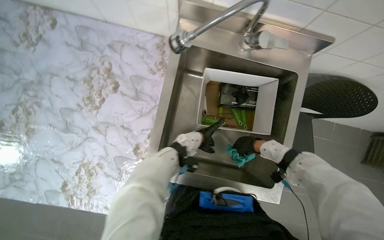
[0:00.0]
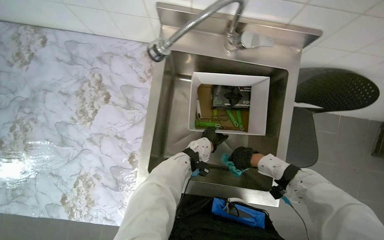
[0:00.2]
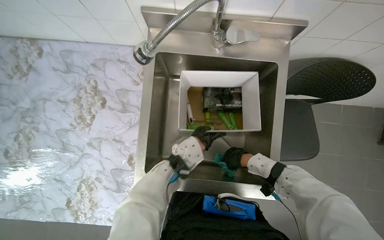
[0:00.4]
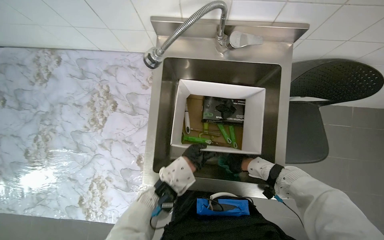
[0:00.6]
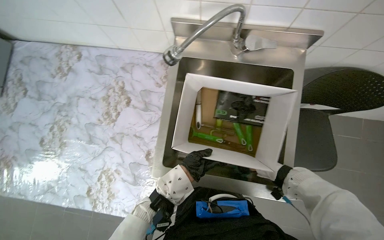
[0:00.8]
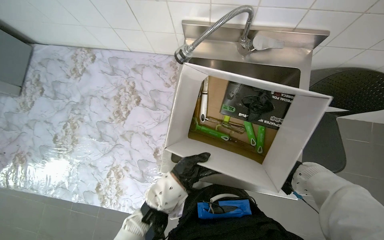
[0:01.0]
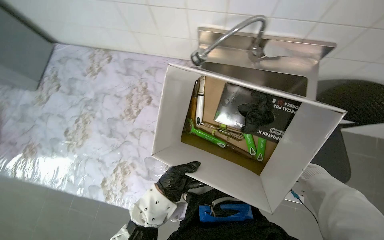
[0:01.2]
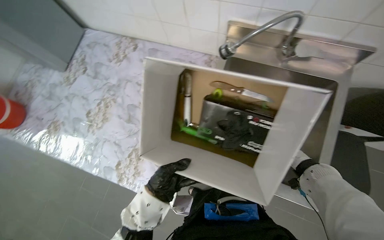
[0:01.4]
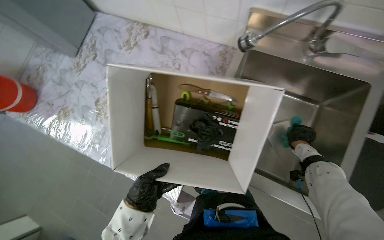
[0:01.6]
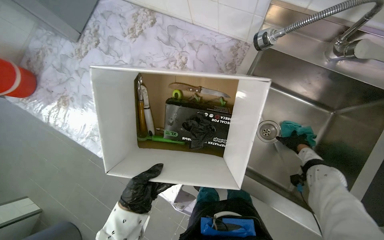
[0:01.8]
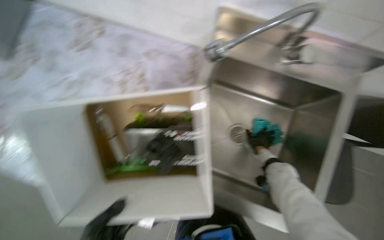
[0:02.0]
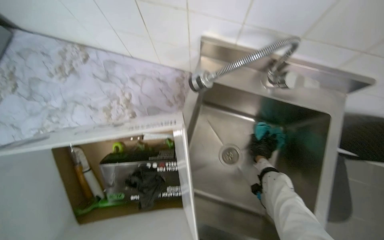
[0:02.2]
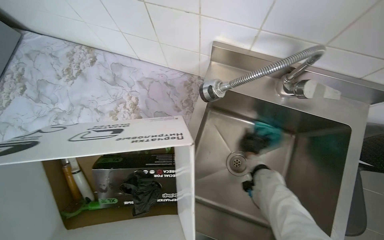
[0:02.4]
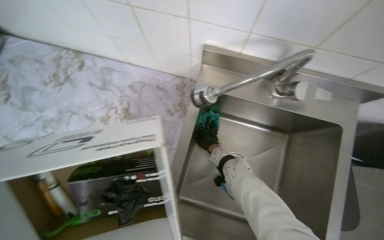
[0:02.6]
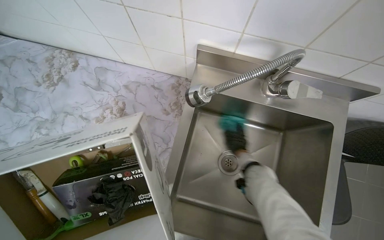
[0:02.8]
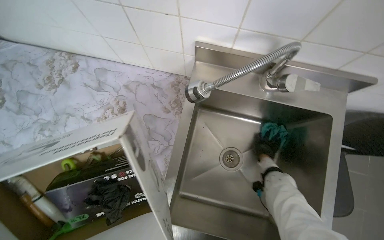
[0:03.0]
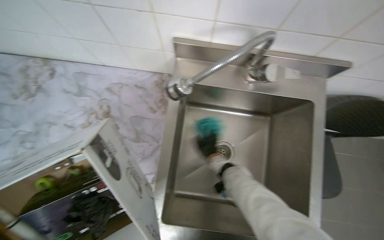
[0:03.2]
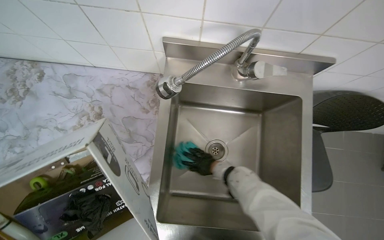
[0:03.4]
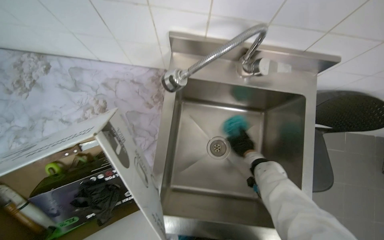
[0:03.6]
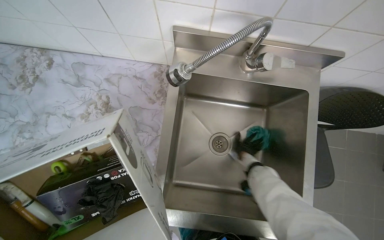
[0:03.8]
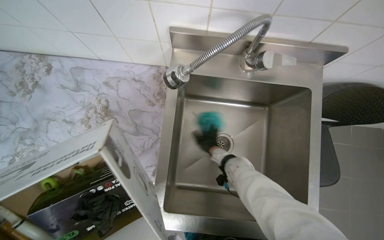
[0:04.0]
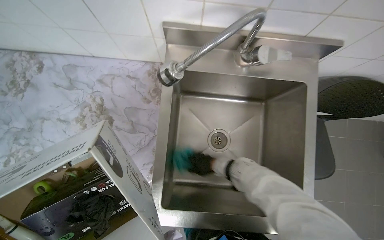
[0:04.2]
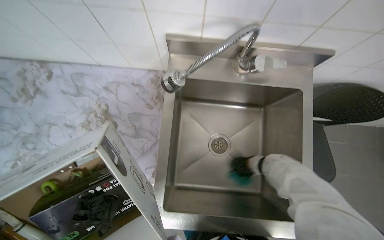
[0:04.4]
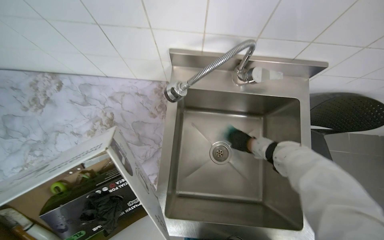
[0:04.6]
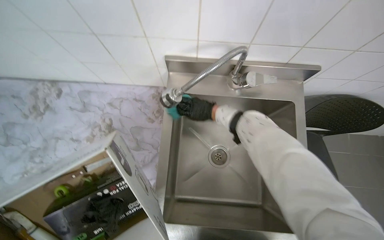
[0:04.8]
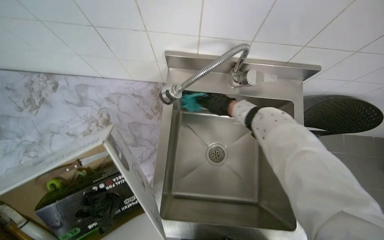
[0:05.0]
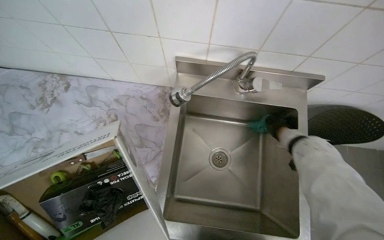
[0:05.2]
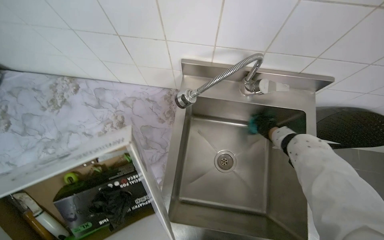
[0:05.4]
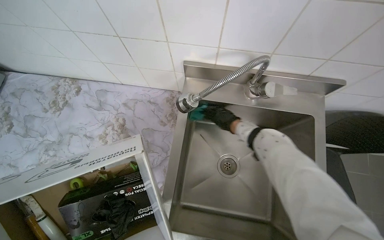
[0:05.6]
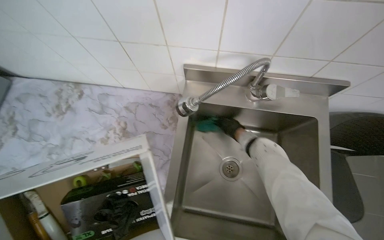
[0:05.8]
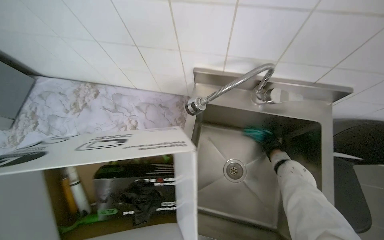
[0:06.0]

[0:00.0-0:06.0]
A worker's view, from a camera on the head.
Job: wiping surfaces.
The whole recording: Cleaning kitchen counter and sink. The worker cleans the kitchen counter and sink using a cloth and bucket of water.
0:00.0 to 0:01.6: The wearer's head swings some 20 degrees to the left. The left hand shifts about 50 cm to the left, down the picture and nearer to the camera.
0:01.6 to 0:03.0: The right hand goes approximately 15 cm farther from the camera.
0:04.4 to 0:06.0: The right hand swings left and right, about 25 cm each way, with 3 reversals.

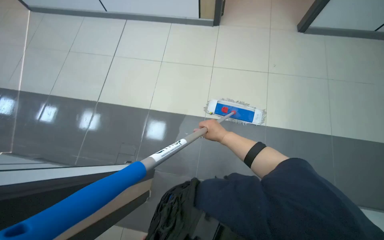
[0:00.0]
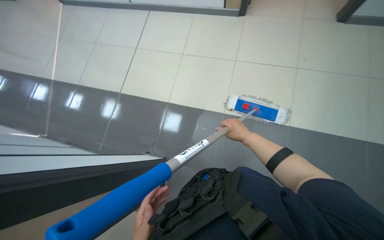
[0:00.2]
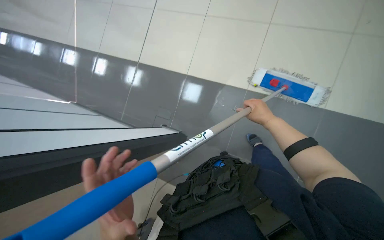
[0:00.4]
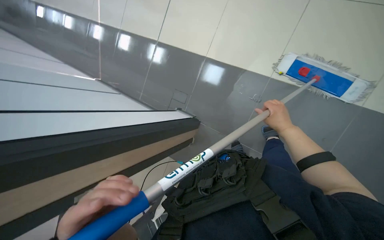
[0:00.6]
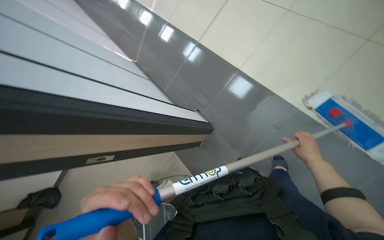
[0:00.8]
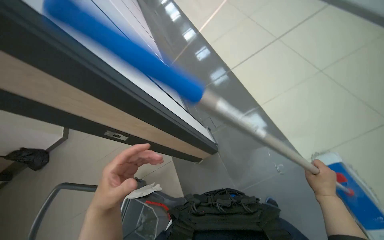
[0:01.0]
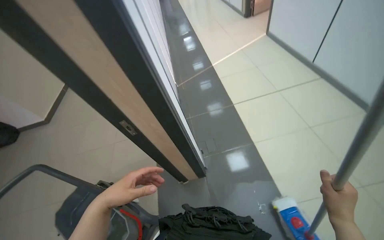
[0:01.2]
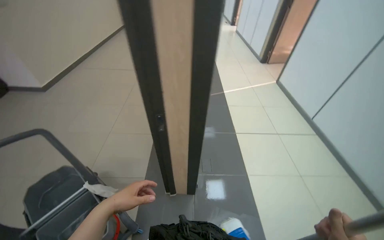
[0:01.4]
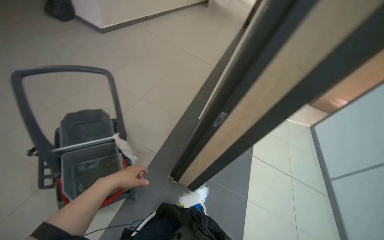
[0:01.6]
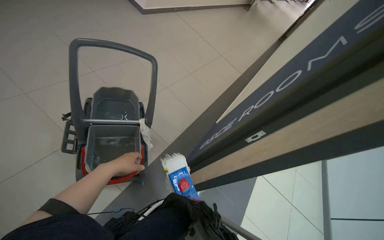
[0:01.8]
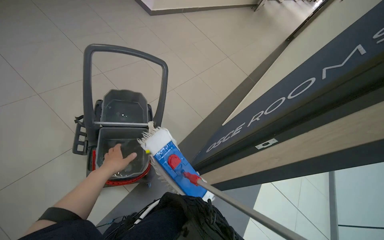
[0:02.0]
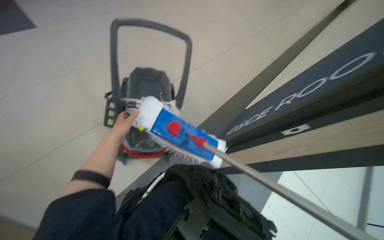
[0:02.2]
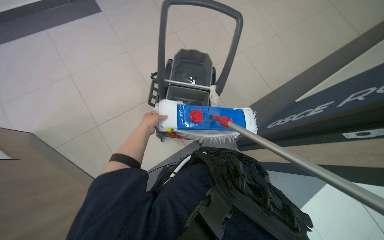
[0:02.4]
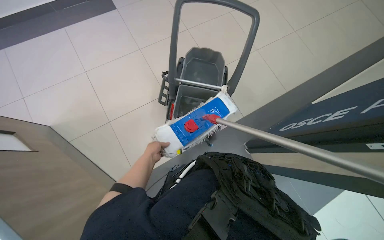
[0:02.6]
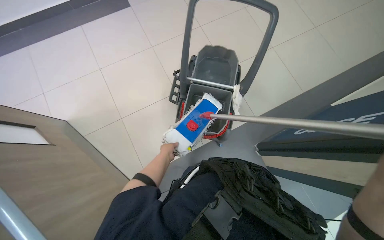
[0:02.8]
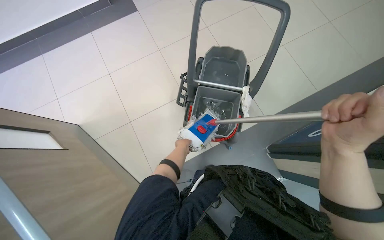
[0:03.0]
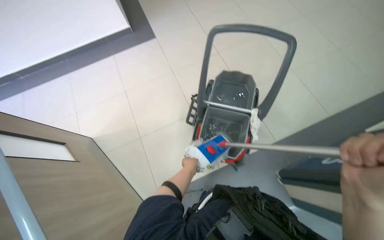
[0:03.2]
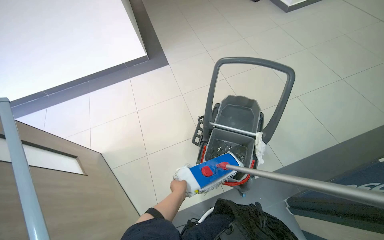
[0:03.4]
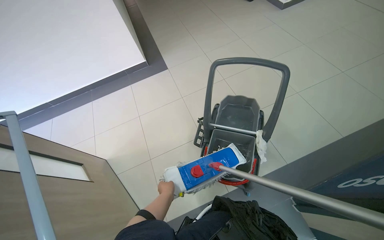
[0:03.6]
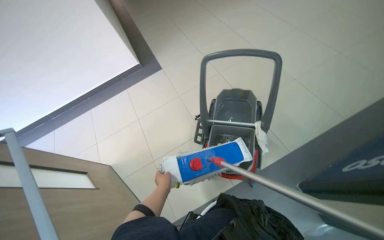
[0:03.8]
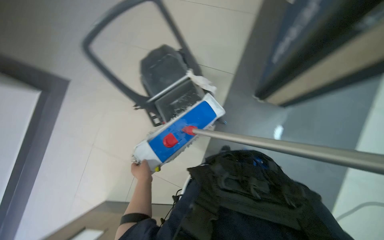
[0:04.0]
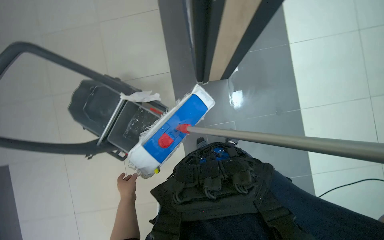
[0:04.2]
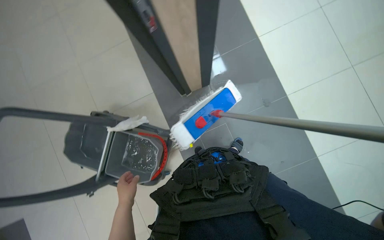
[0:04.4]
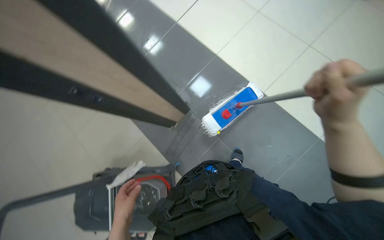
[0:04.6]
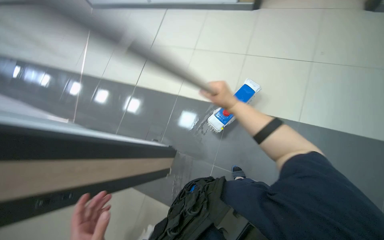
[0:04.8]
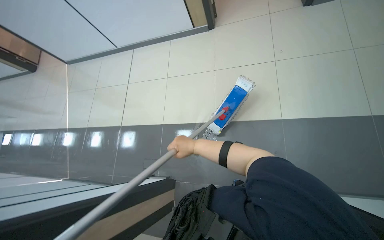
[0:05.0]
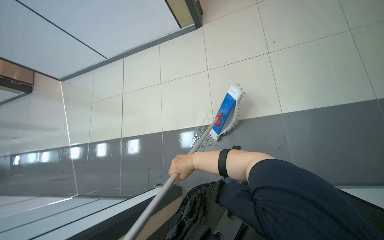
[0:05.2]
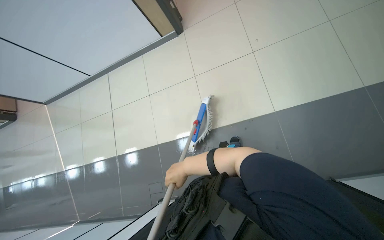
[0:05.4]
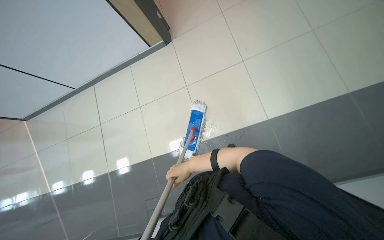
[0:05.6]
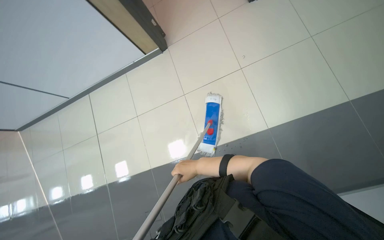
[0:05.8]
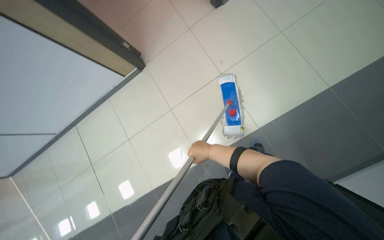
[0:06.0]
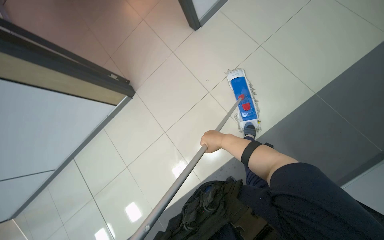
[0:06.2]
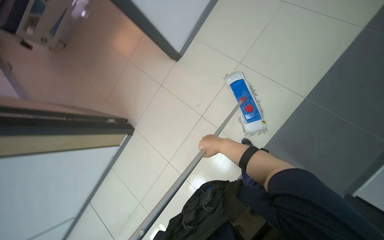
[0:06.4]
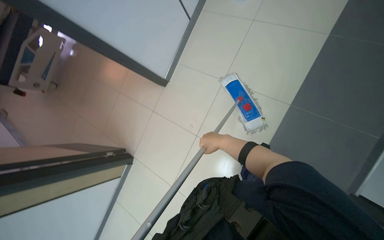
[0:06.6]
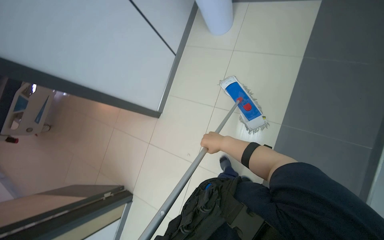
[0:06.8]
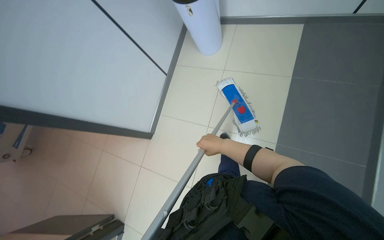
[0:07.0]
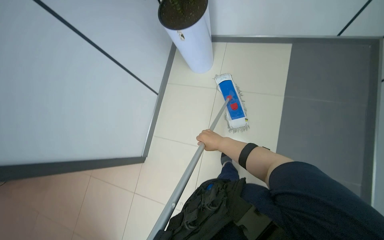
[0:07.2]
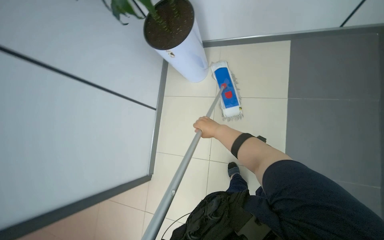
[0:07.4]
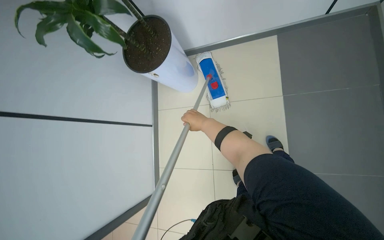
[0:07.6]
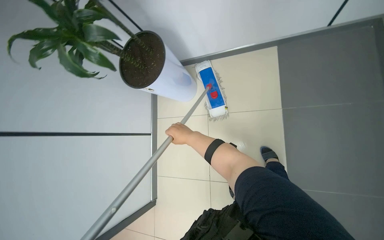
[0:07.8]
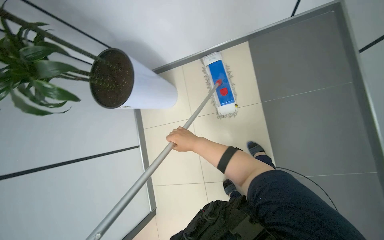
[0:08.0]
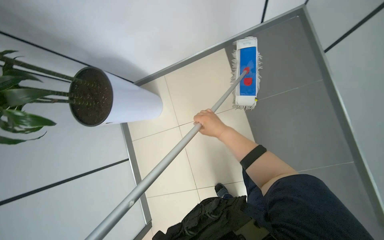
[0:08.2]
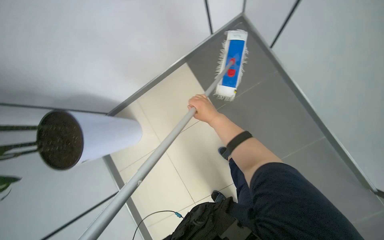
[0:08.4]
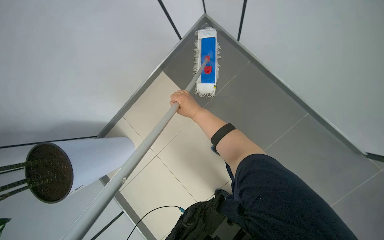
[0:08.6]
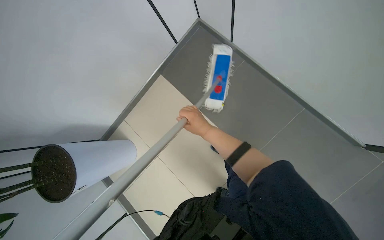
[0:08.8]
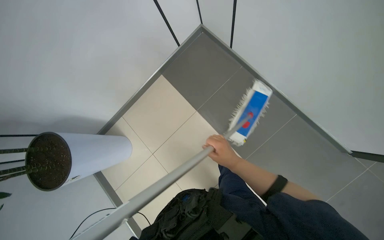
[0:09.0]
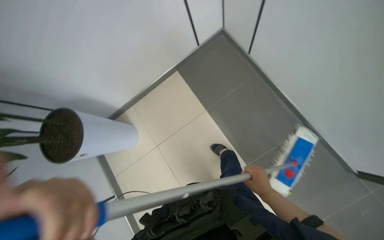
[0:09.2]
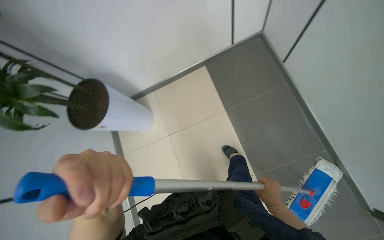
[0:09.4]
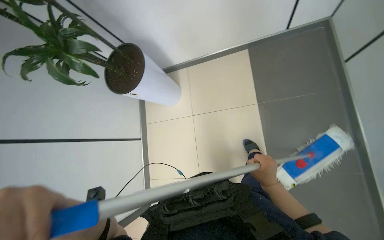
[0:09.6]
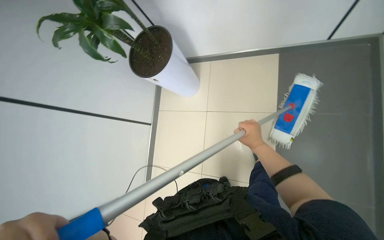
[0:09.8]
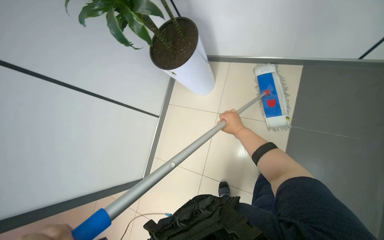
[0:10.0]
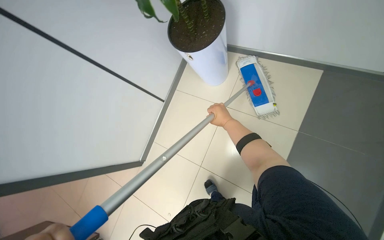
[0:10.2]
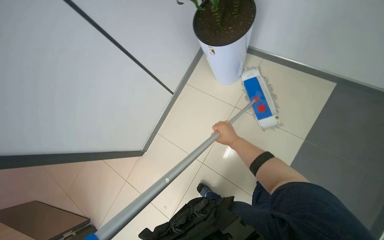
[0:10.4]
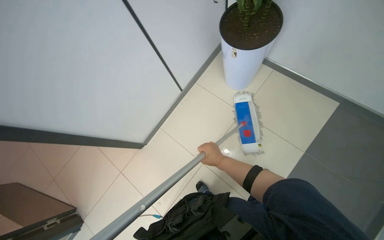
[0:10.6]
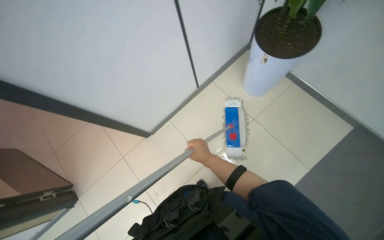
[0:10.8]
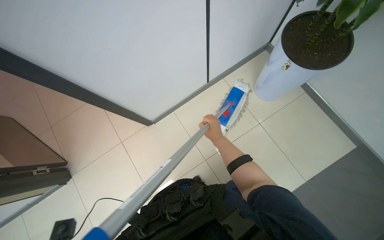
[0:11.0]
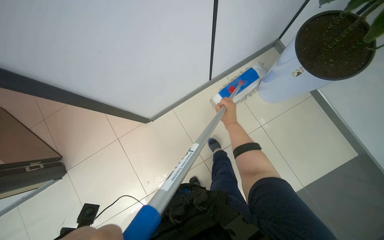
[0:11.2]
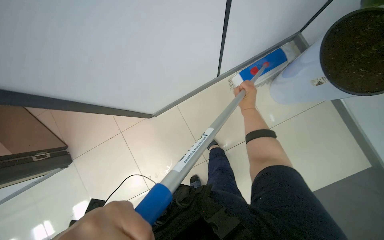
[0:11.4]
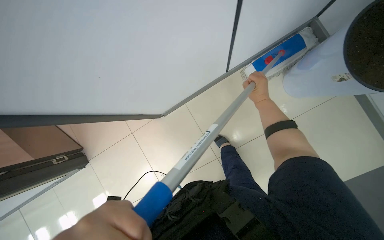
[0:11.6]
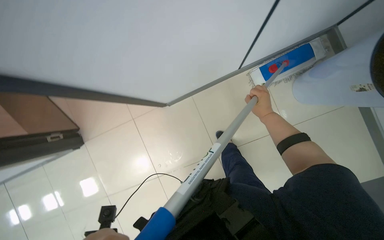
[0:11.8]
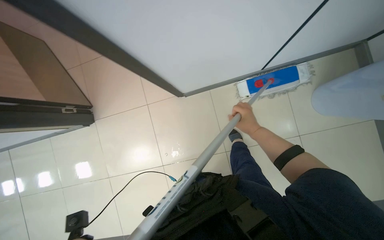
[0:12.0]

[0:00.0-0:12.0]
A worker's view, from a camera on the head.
Job: mopping floor.
The whole recording: Mopping the hallway floor. The worker mops the tiled floor in the hallway.
0:00.0 to 0:01.6: The wearer looks some 115 degrees further to the left.
0:01.6 to 0:03.0: The wearer's head swings roughly 45 degrees to the left. The camera pitches downward, by roughly 15 degrees.
0:03.0 to 0:04.4: The wearer looks roughly 10 degrees further upward. Everything in view rotates roughly 50 degrees counterclockwise.
0:04.4 to 0:06.0: The head travels about 70 cm. The wearer looks approximately 20 degrees further upward. The scene rotates counterclockwise by about 75 degrees.
0:06.0 to 0:07.6: The wearer moves approximately 2.5 m. The view tilts some 15 degrees upward. Everything in view rotates some 50 degrees counterclockwise.
0:07.6 to 0:09.0: The scene rotates counterclockwise by about 35 degrees. The right hand travels to the right by some 40 cm.
0:09.0 to 0:10.4: The wearer's head swings some 65 degrees to the left. The camera pitches downward, by approximately 15 degrees.
0:10.4 to 0:12.0: The camera travels about 60 cm. The wearer looks roughly 20 degrees further downward. The scene turns some 45 degrees clockwise in the picture.

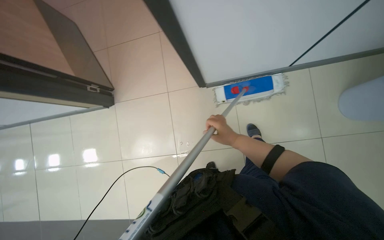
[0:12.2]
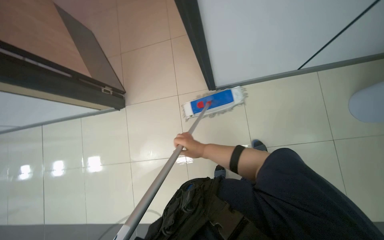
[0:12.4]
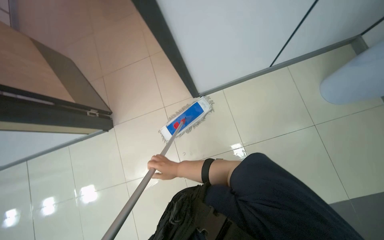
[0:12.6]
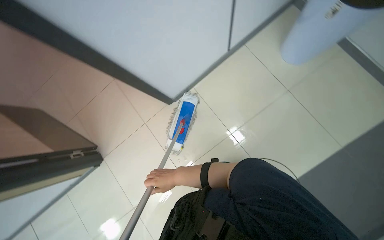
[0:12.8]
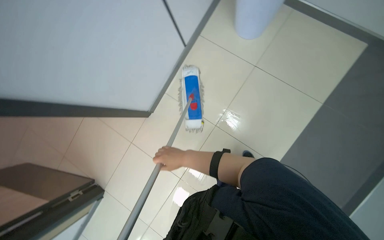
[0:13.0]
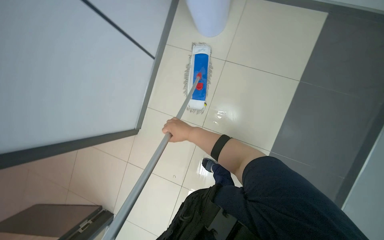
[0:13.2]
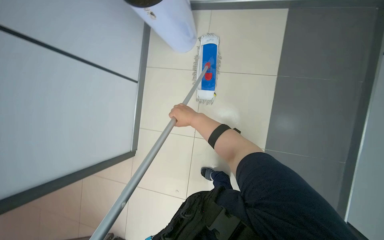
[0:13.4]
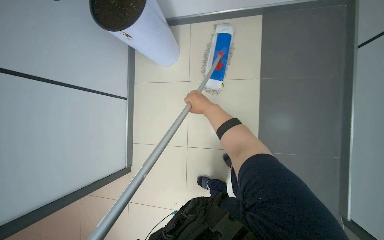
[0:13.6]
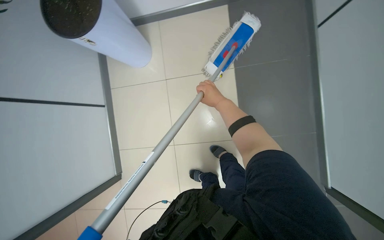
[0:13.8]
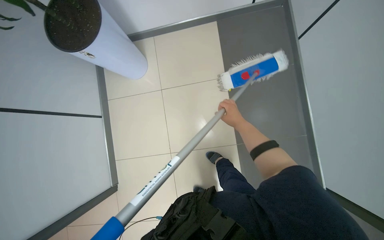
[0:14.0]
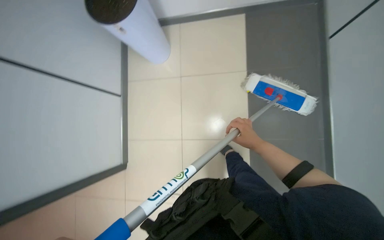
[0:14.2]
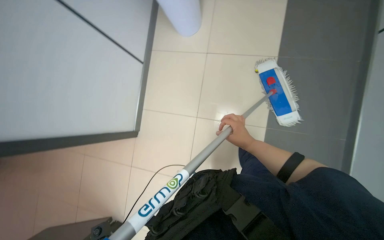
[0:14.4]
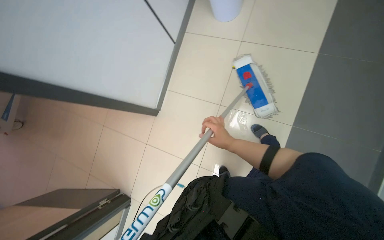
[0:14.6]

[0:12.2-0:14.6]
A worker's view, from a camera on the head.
Job: mopping floor.
The whole recording: Mopping the hallway floor. The worker mops the tiled floor in the hallway.
0:12.2 to 0:13.4: The scene rotates counterclockwise by roughly 40 degrees.
